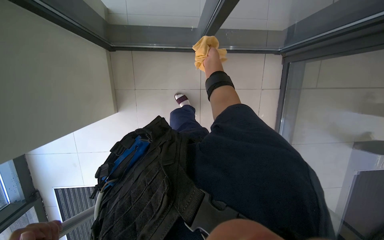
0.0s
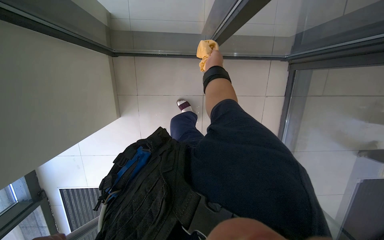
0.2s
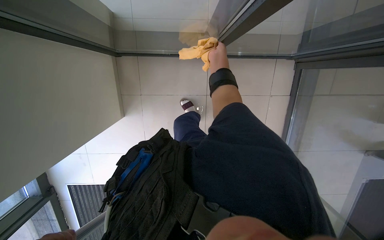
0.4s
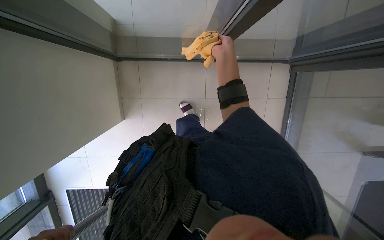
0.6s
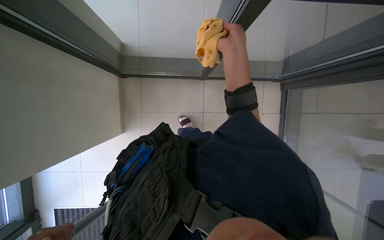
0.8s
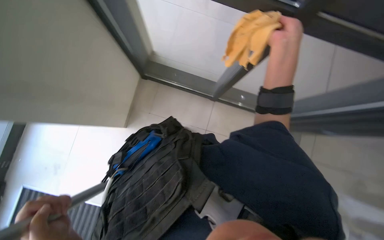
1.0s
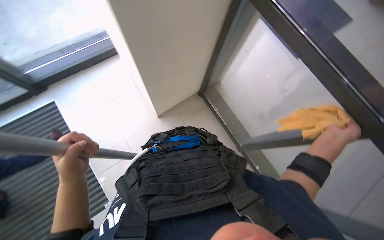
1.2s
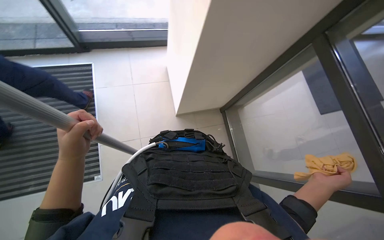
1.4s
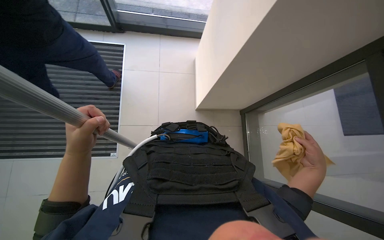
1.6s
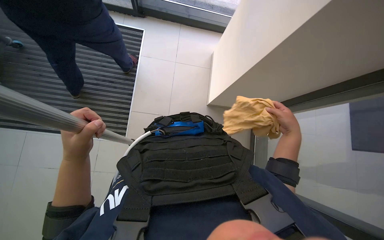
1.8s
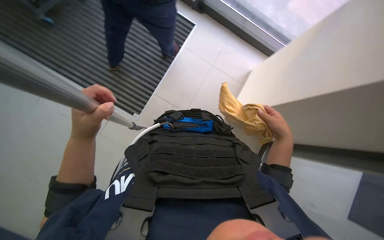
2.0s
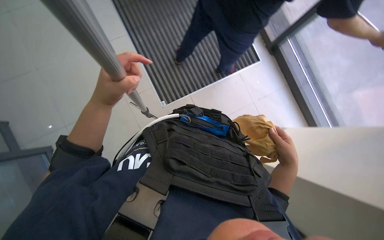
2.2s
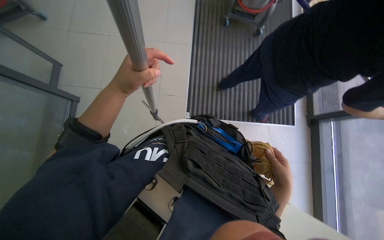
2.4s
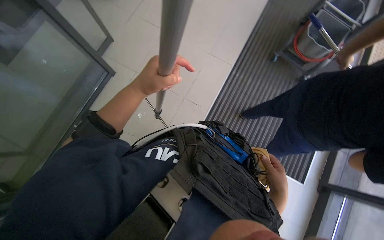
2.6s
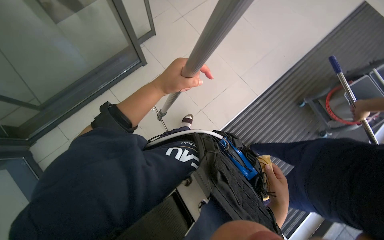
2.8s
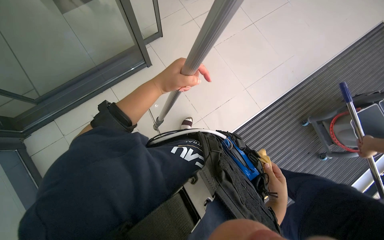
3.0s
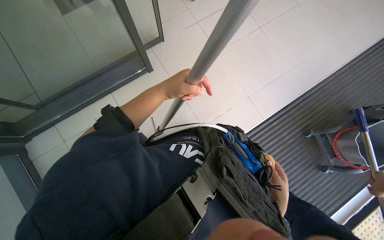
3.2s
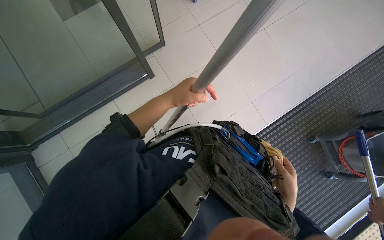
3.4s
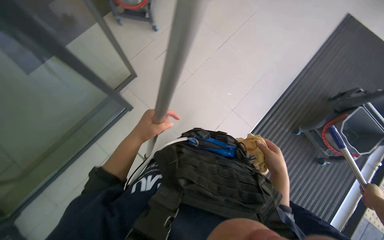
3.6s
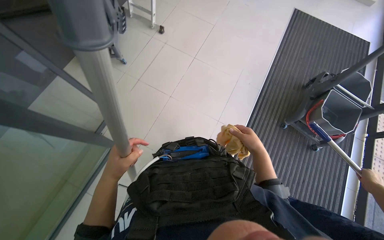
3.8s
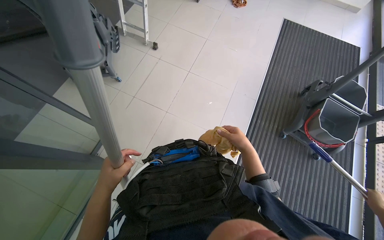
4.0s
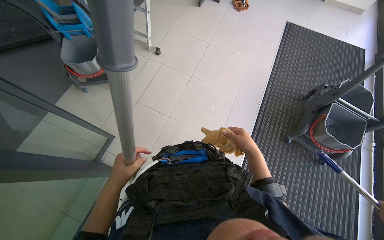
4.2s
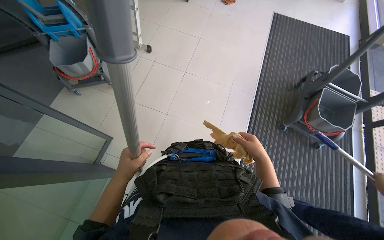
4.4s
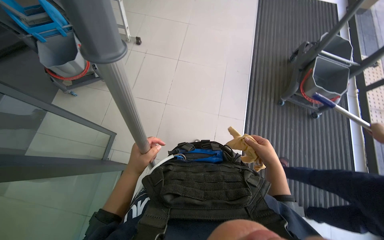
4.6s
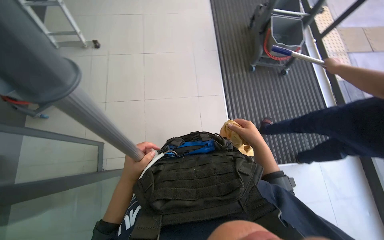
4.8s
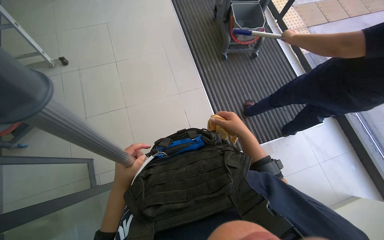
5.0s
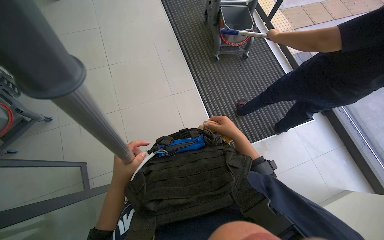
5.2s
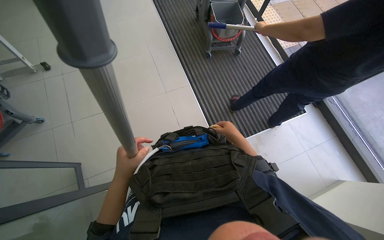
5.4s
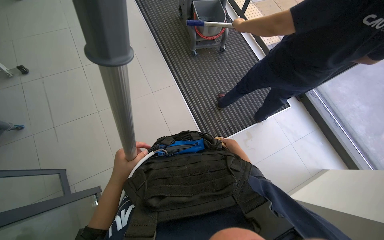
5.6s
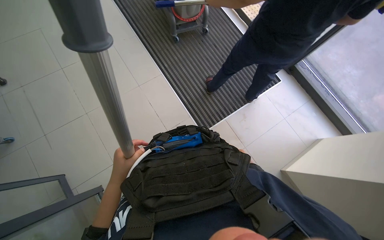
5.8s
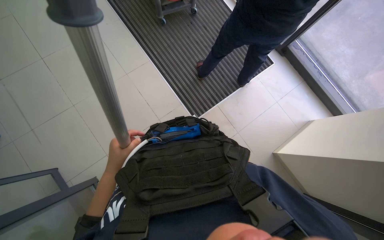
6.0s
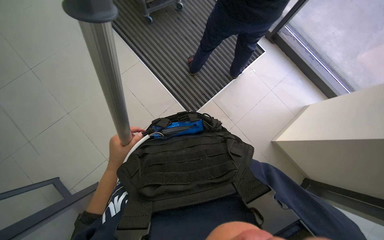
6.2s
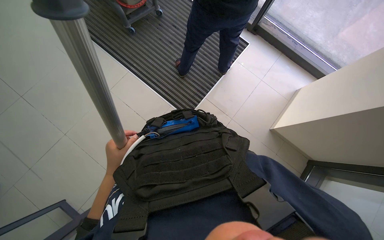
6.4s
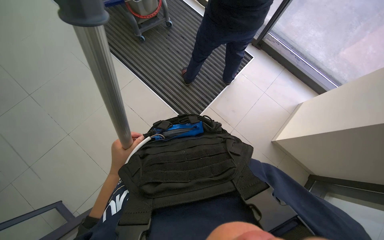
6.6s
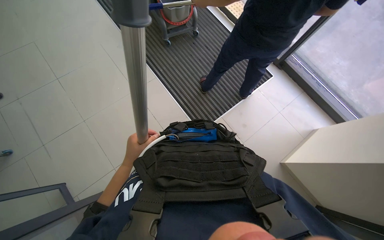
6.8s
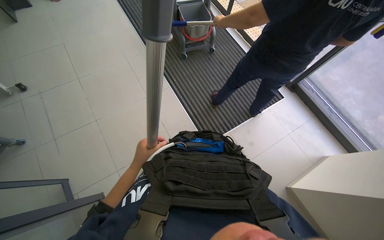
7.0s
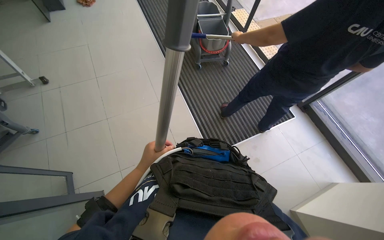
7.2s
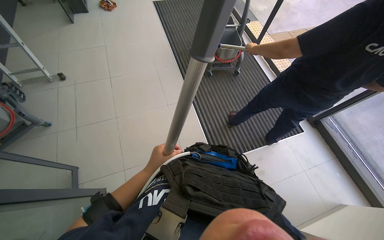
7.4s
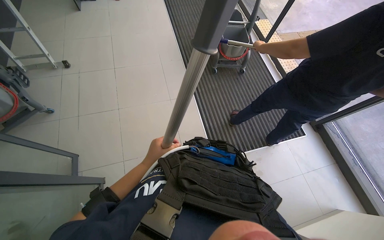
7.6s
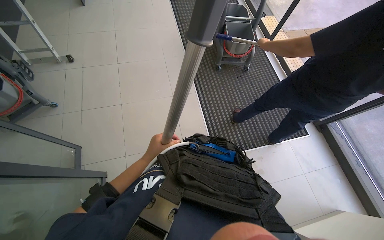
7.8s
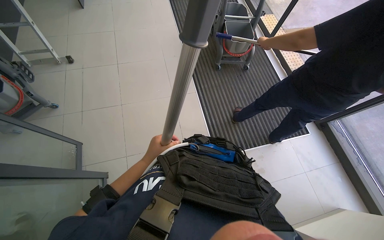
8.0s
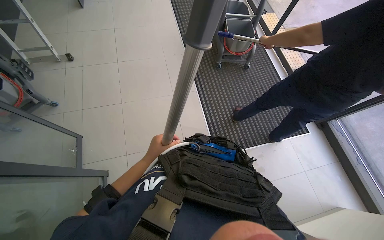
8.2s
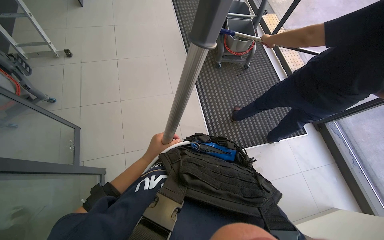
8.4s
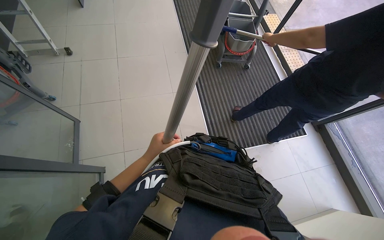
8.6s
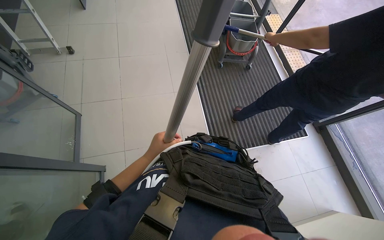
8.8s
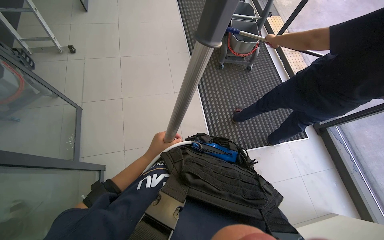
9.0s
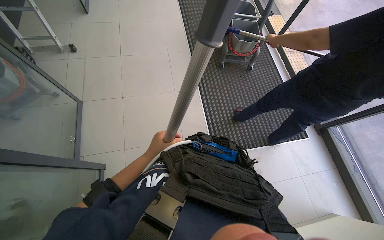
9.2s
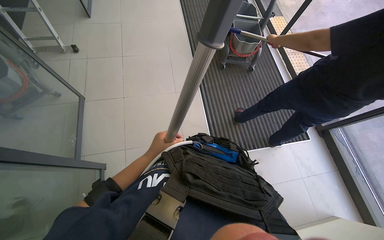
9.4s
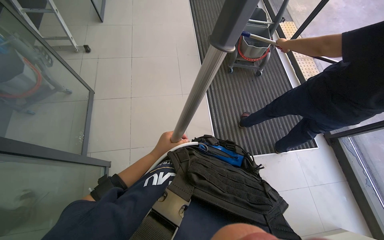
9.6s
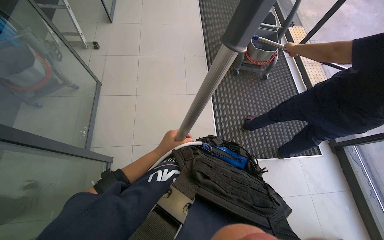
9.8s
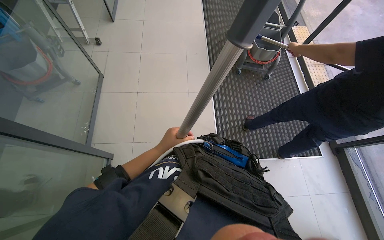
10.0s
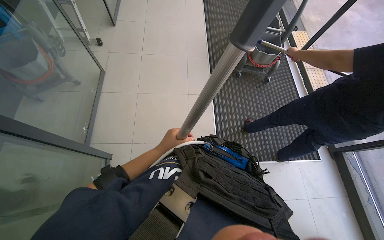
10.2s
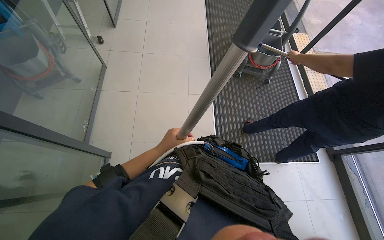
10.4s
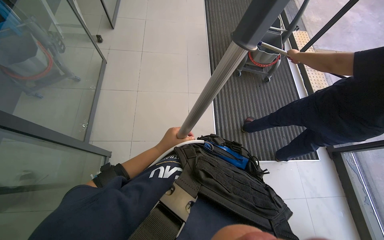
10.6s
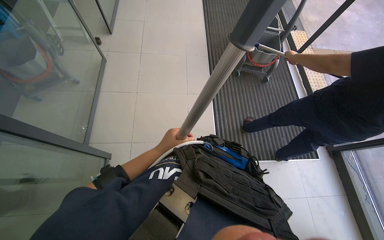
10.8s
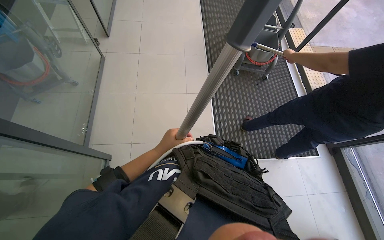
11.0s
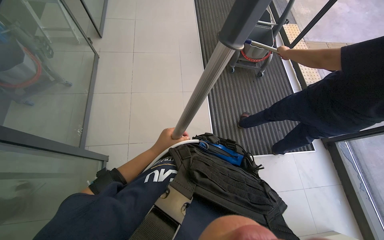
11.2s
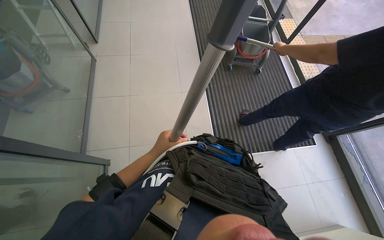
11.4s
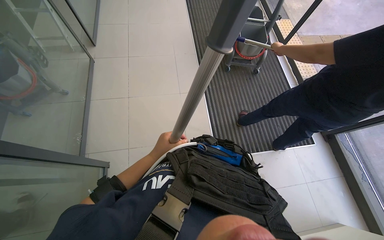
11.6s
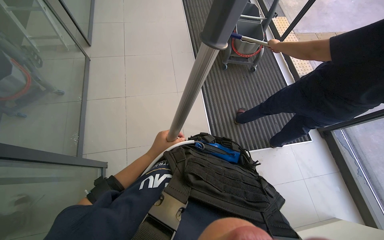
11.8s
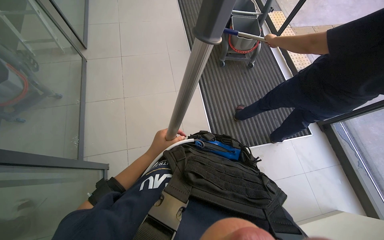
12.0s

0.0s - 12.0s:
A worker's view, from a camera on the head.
Job: cleaning windows.
The whole recording: Cleaning glass windows. The worker cleans the large glass windows using a squeegee on a long pole and a cloth.
0.0s - 1.6s: The view tilts roughly 25 degrees upward. The scene rotates clockwise by roughly 35 degrees.
1.6s - 3.0s: Everything in view rotates approximately 55 degrees clockwise.
3.0s - 4.4s: The camera pitches upward, by roughly 25 degrees. The scene rotates counterclockwise by about 25 degrees.
4.4s - 6.0s: The head travels some 40 cm. The head rotates approximately 55 degrees to the right. The view tips downward by some 15 degrees.
6.0s - 7.6s: The head rotates about 25 degrees to the left. The view tilts some 15 degrees upward.

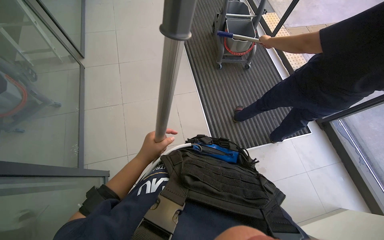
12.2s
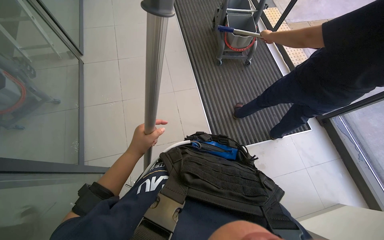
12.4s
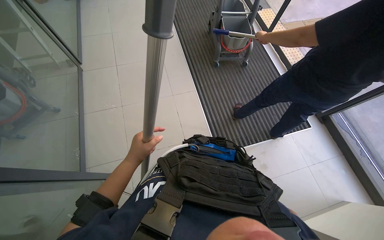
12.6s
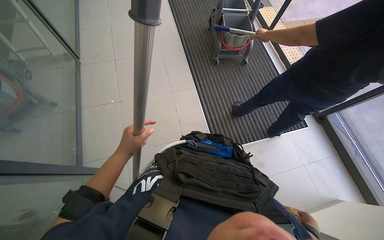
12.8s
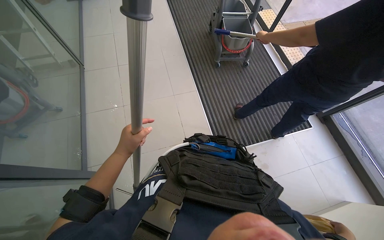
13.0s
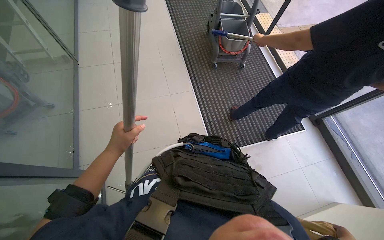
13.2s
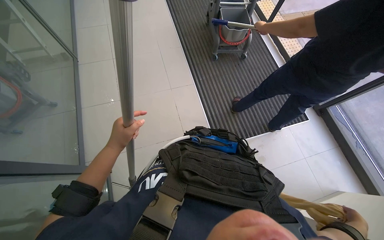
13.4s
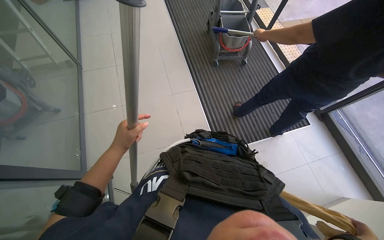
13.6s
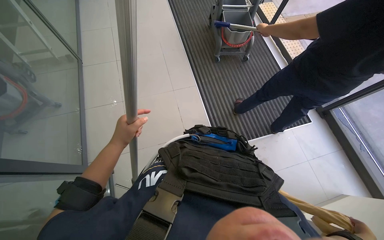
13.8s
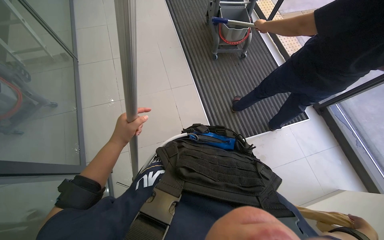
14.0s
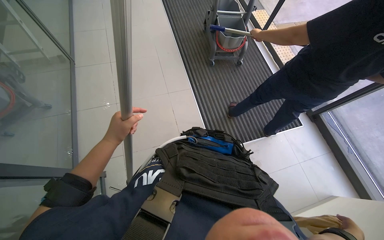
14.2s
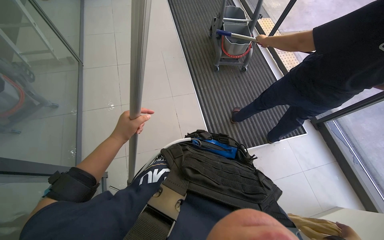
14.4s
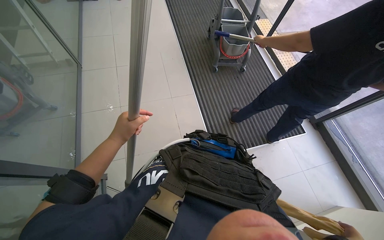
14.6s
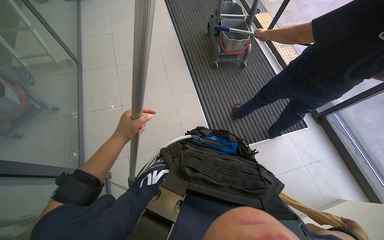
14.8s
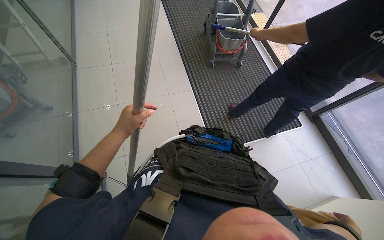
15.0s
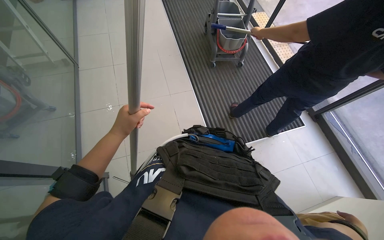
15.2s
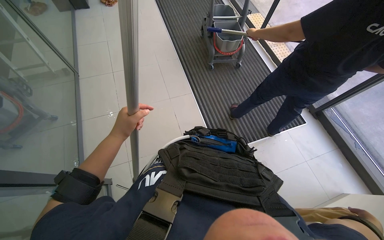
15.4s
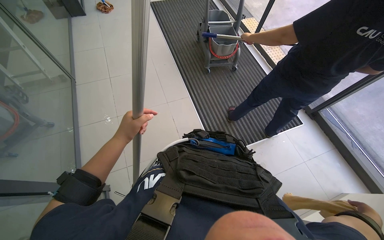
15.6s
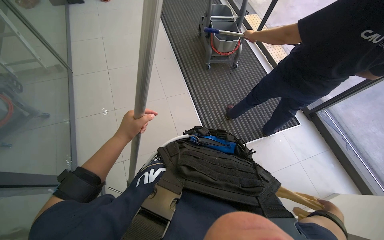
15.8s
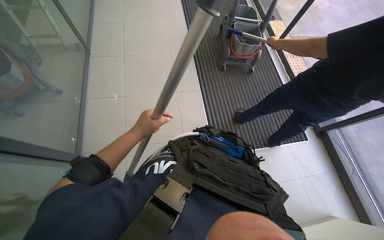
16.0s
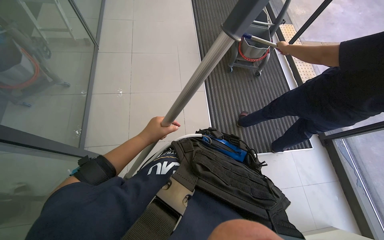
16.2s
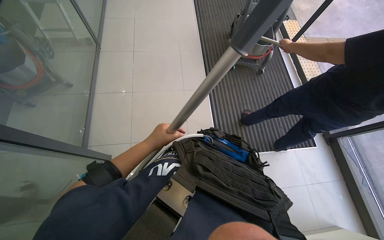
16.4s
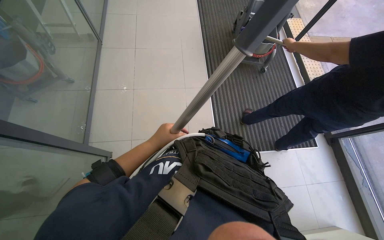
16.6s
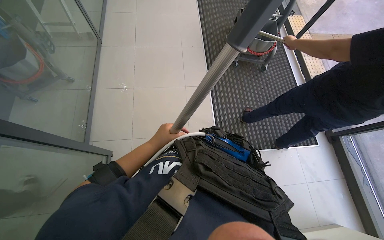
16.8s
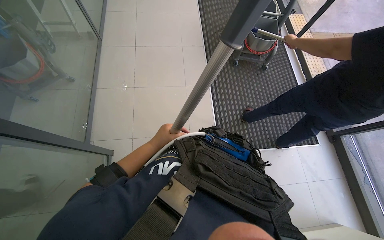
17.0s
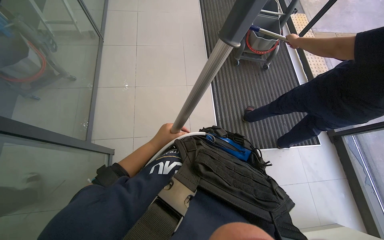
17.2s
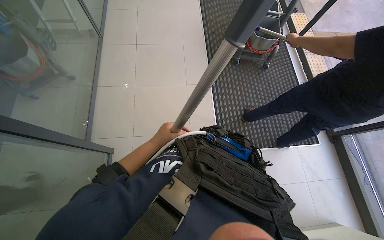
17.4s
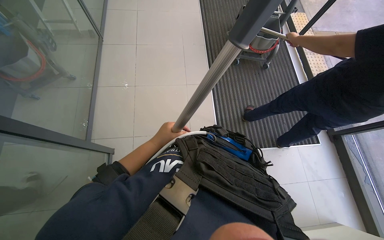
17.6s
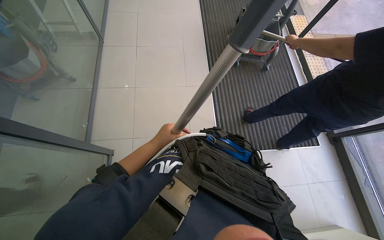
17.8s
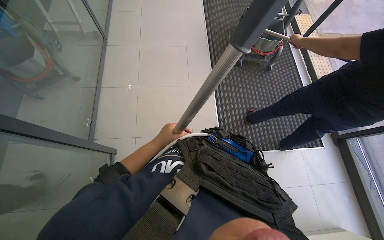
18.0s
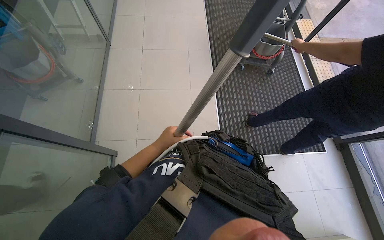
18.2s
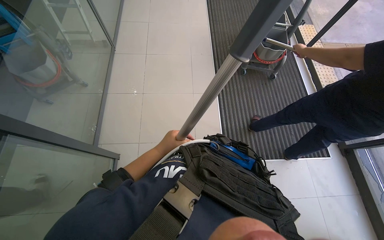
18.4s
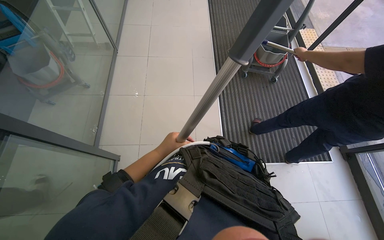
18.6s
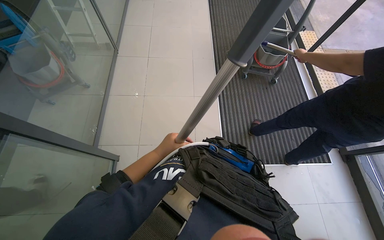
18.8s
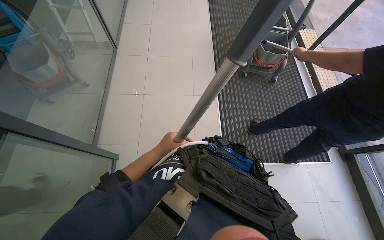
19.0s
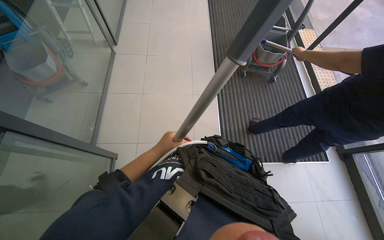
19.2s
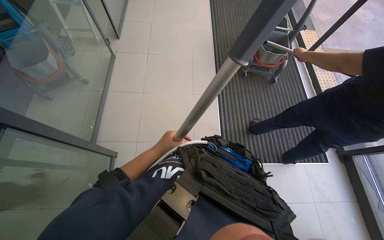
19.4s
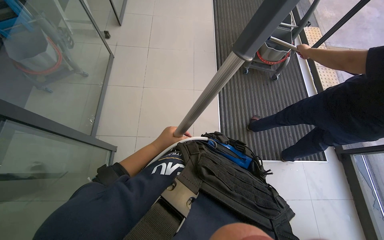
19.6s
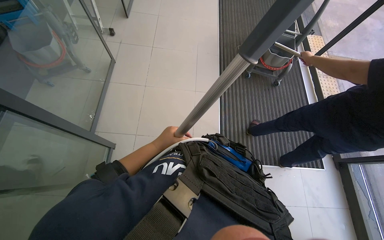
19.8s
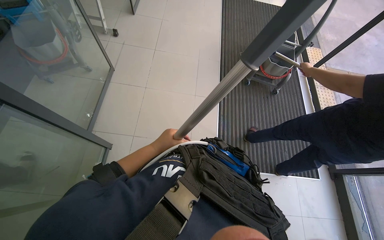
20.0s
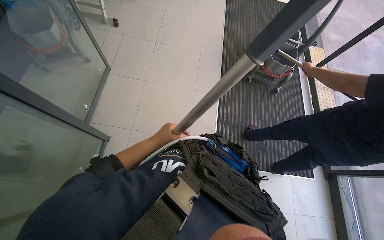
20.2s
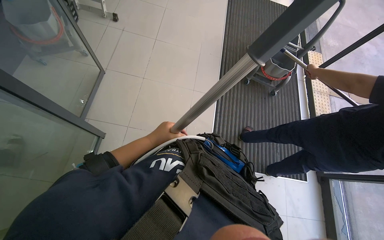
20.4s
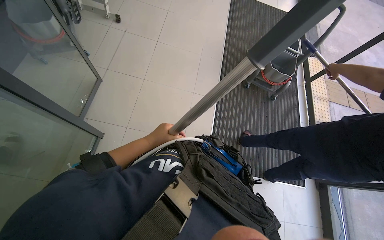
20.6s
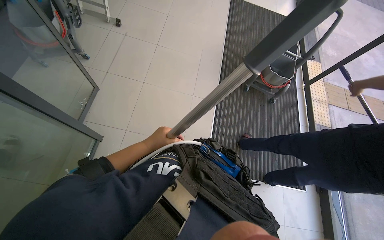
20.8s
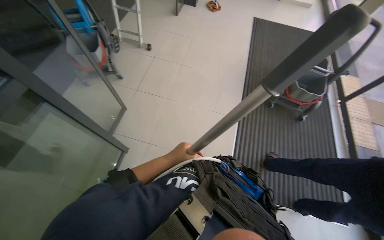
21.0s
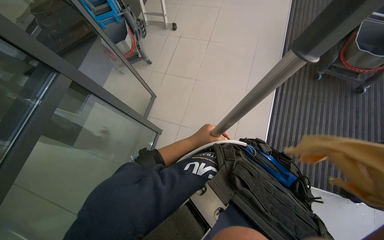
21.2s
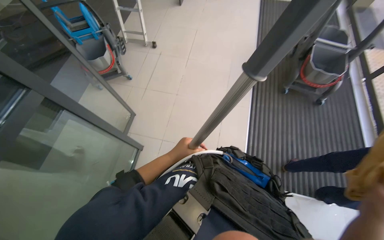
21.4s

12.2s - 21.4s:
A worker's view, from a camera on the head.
Job: cleaning windows.
The whole recording: Cleaning glass windows. The worker cleans the large glass windows using a squeegee on a long pole and a cloth.
15.2s - 16.8s: The left hand travels farther from the camera by some 10 cm.
